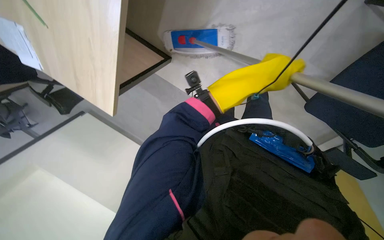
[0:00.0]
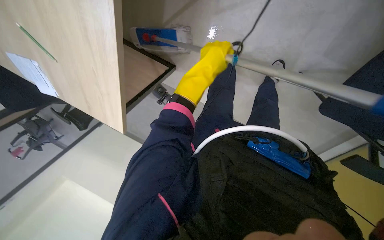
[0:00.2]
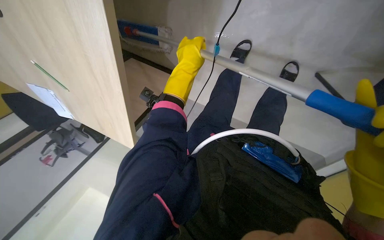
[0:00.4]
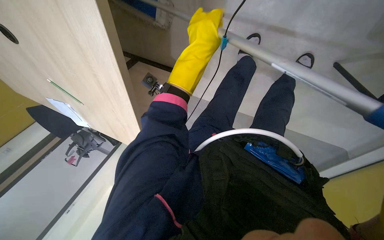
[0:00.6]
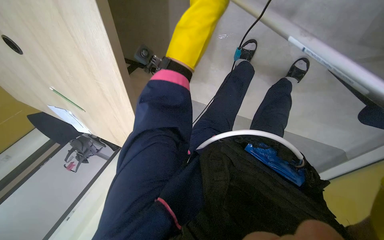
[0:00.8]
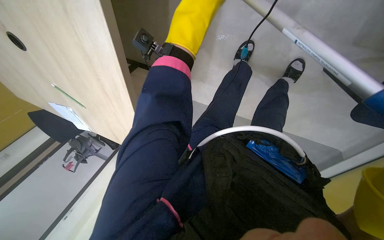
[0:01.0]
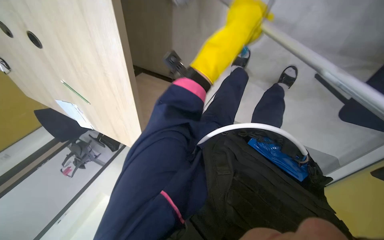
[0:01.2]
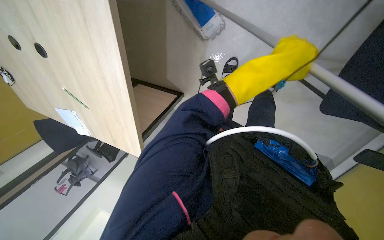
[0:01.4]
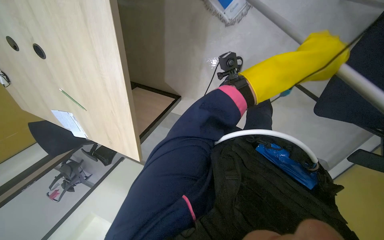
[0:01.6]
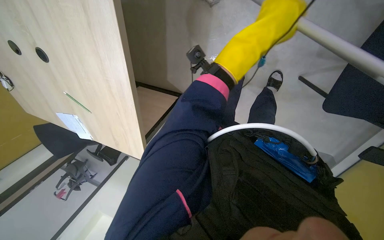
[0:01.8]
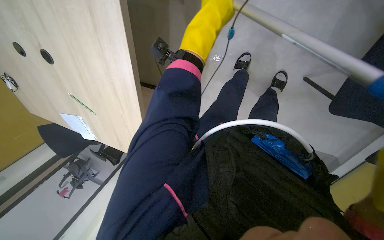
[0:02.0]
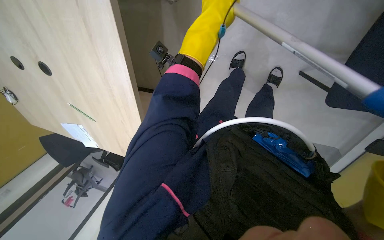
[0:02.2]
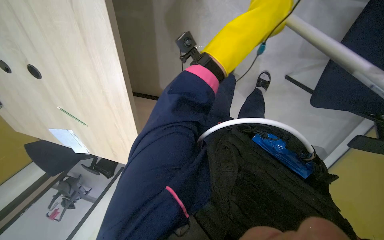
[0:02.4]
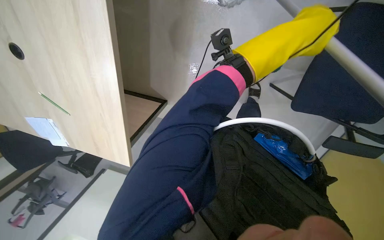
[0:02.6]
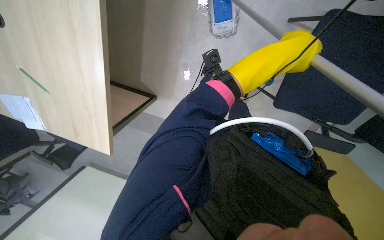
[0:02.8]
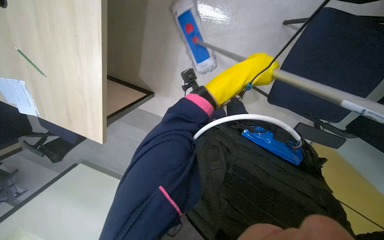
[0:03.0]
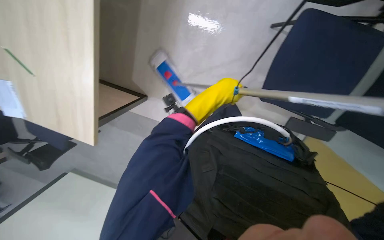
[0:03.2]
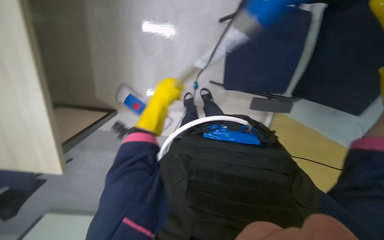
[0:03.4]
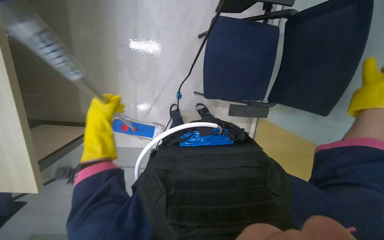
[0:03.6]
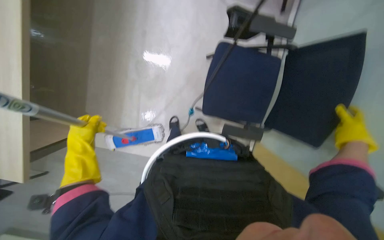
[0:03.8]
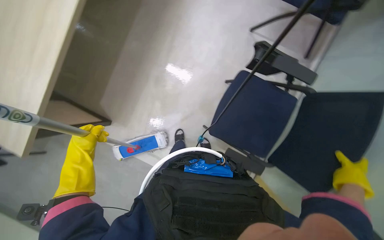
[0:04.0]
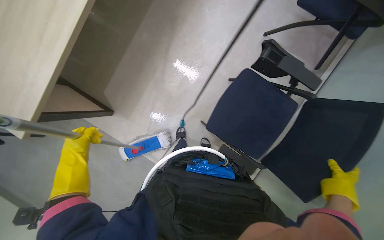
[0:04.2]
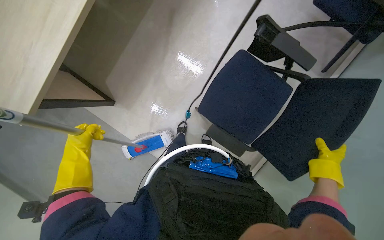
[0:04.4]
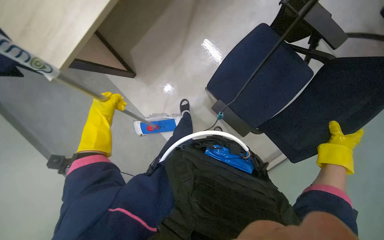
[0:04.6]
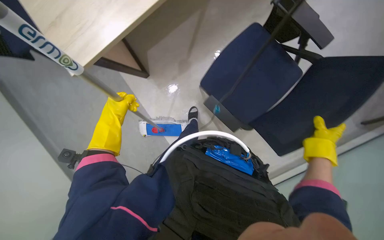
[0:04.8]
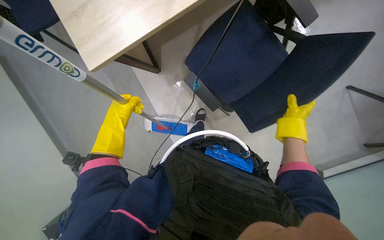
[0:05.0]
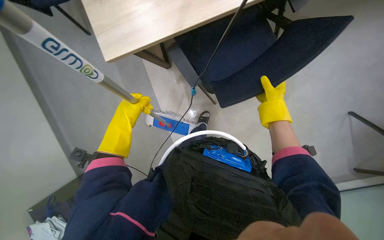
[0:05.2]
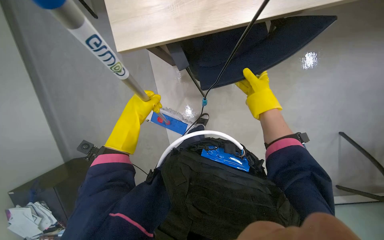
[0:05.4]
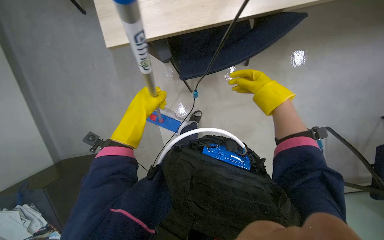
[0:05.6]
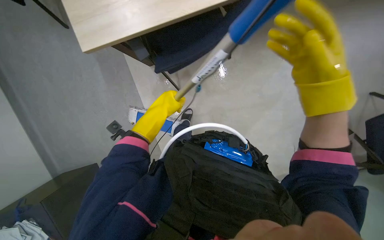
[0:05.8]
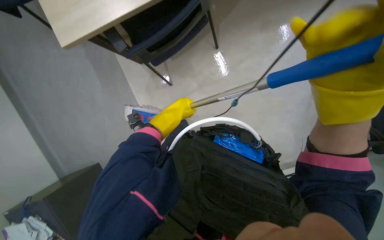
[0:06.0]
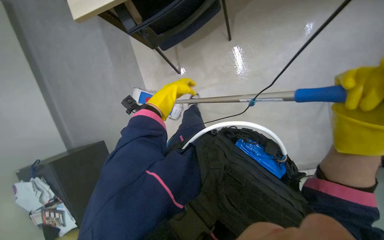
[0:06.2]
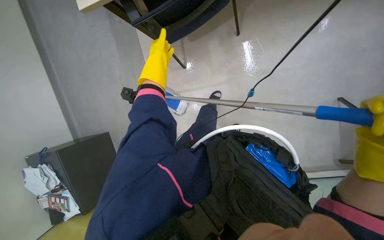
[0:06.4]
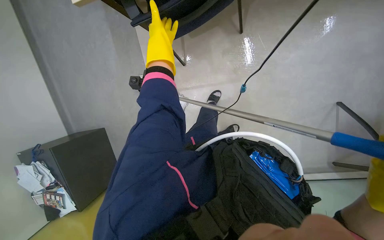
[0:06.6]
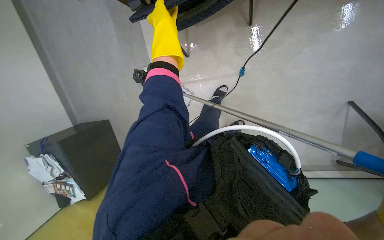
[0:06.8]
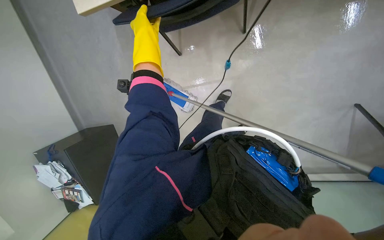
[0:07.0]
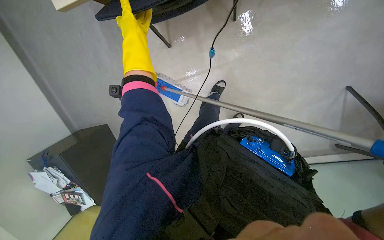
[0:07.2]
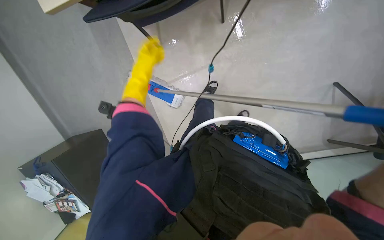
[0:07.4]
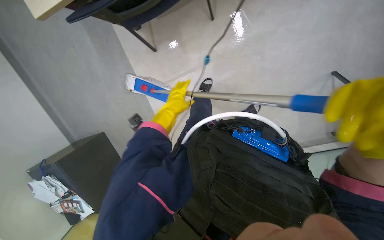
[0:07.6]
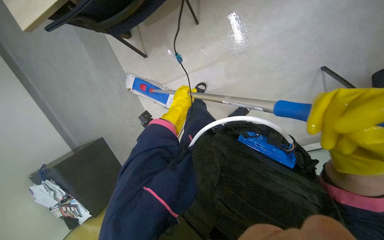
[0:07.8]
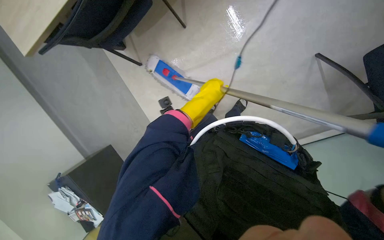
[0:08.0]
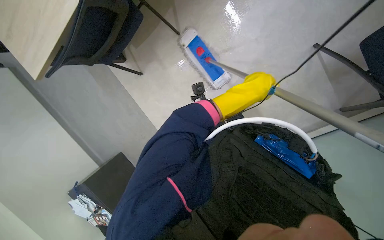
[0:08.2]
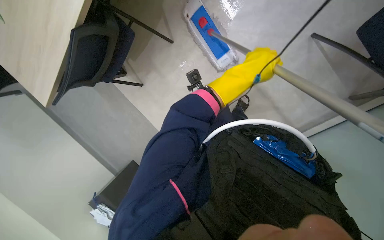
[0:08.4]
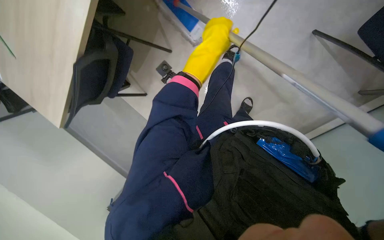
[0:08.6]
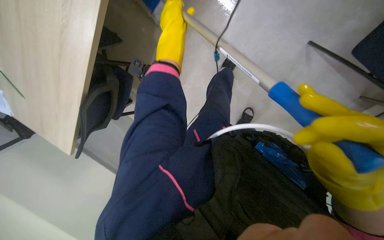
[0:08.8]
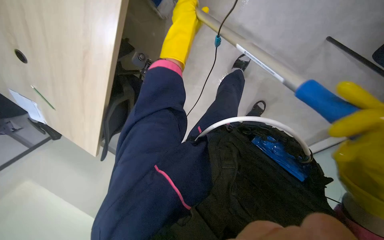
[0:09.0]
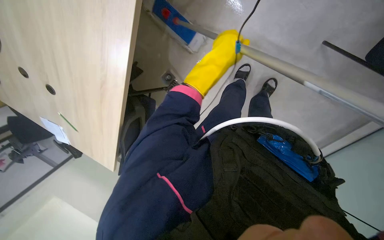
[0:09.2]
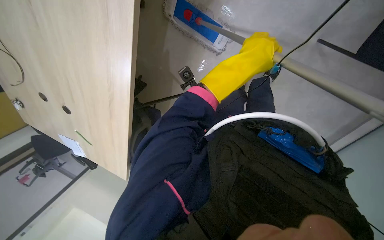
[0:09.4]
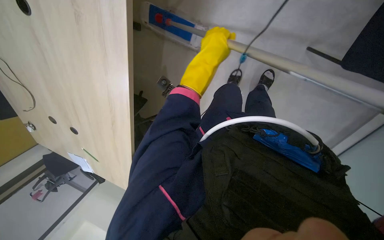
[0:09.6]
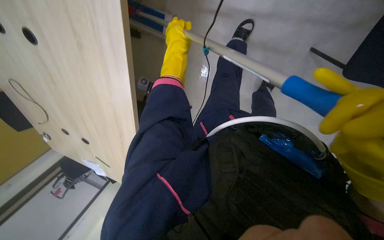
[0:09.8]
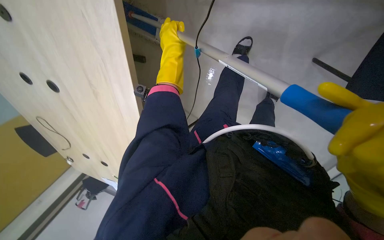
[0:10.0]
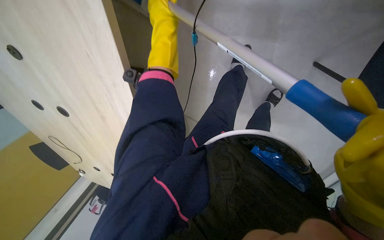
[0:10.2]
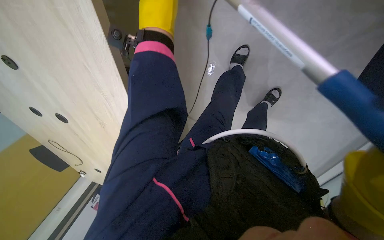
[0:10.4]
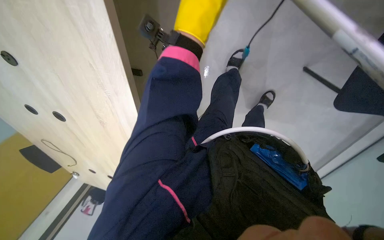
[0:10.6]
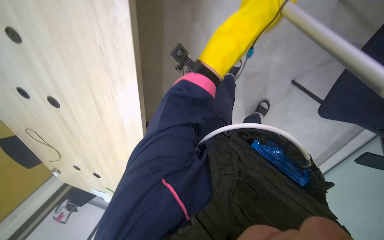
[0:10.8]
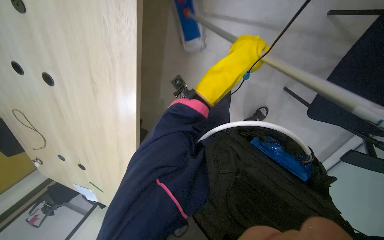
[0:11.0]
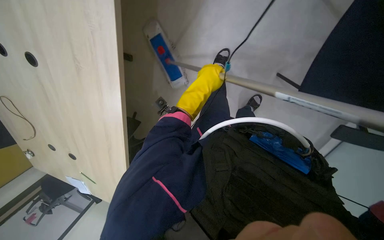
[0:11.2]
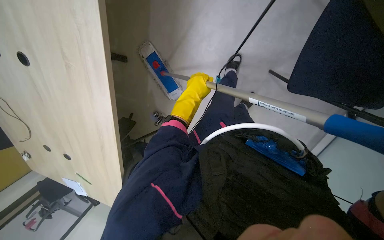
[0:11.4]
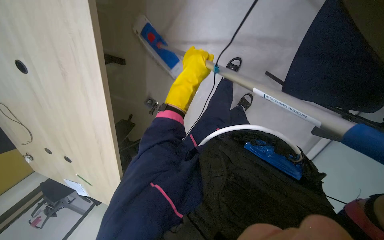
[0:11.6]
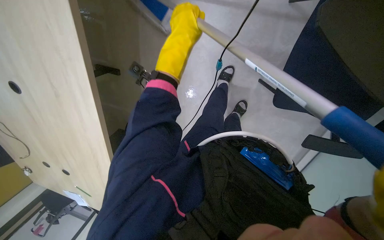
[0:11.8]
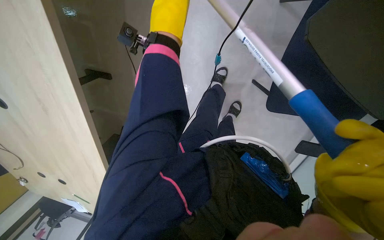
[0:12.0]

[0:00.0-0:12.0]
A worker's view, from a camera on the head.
Job: mopping floor.
The whole recording: Mopping office floor. The worker mops the office floor, moving chairs to clean under desks.
0:00.0 to 0:01.6: The left hand travels nearer to the camera by roughly 10 cm, and reaches about 15 cm to the left, then returns.
0:01.6 to 0:03.0: The left hand is displaced farther from the camera and to the left by some 15 cm.
0:03.0 to 0:04.4: The view tilts about 15 degrees upward.
0:04.4 to 0:06.0: The camera pitches downward, by about 15 degrees. The right hand heads to the left, covering about 20 cm. Meanwhile the left hand travels farther from the camera and to the right by roughly 30 cm.
0:06.0 to 0:07.6: The view tilts about 15 degrees downward. The left hand moves approximately 25 cm up the picture and comes back.
0:07.6 to 0:09.0: The left hand travels up the picture and nearer to the camera by approximately 30 cm, and reaches about 20 cm to the right, then returns.

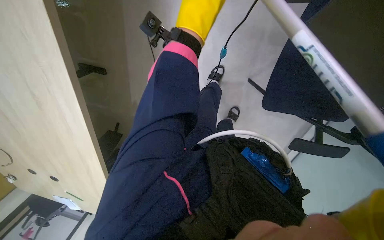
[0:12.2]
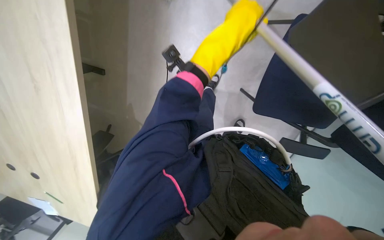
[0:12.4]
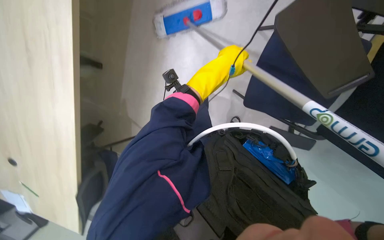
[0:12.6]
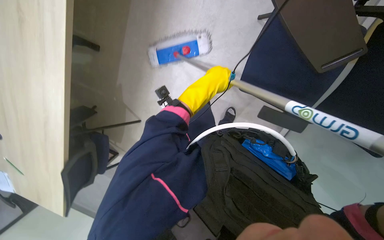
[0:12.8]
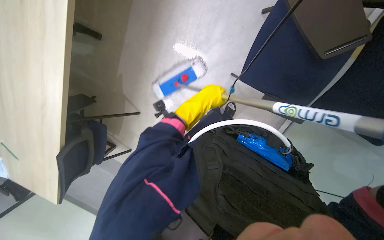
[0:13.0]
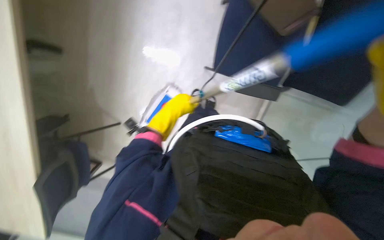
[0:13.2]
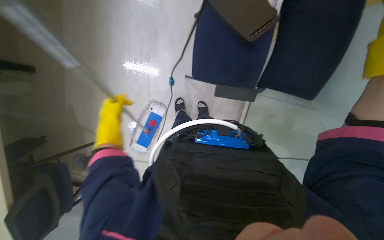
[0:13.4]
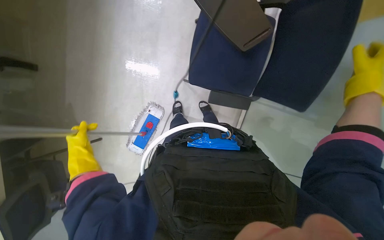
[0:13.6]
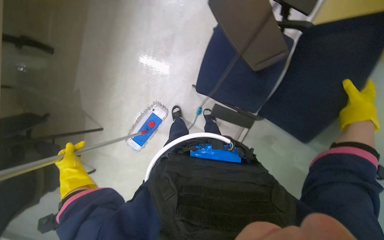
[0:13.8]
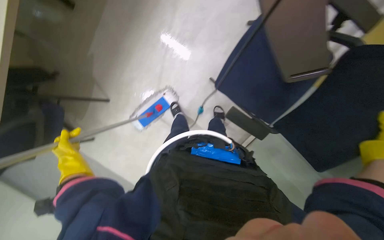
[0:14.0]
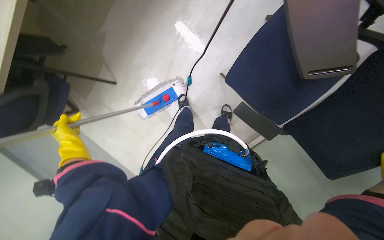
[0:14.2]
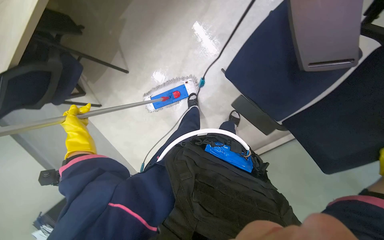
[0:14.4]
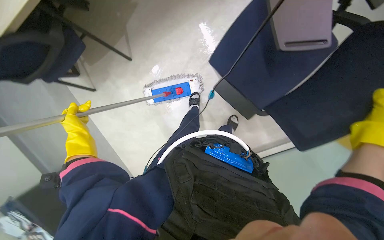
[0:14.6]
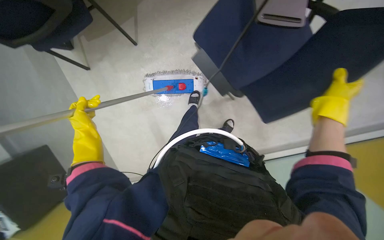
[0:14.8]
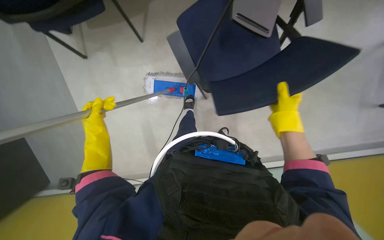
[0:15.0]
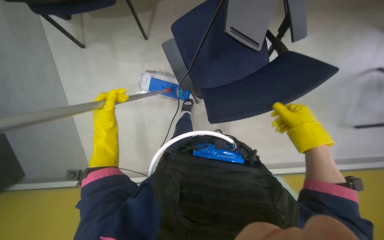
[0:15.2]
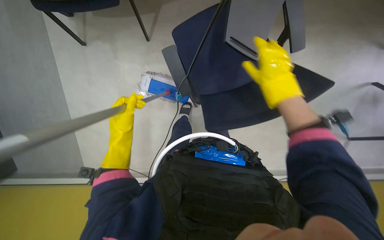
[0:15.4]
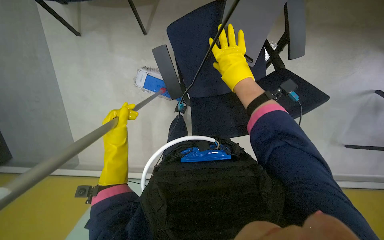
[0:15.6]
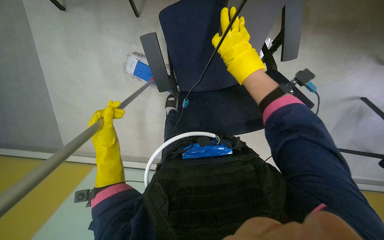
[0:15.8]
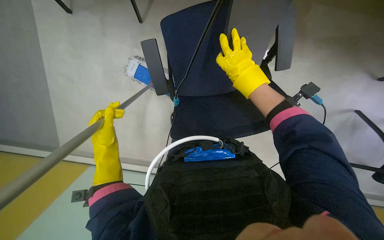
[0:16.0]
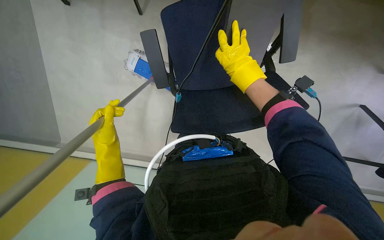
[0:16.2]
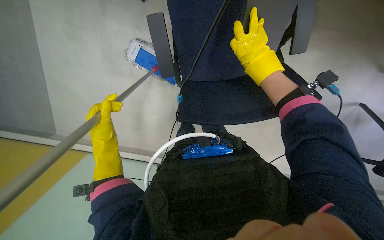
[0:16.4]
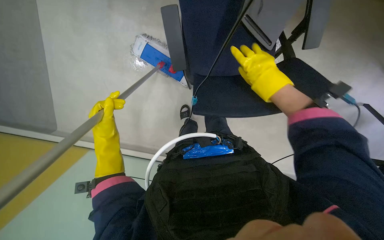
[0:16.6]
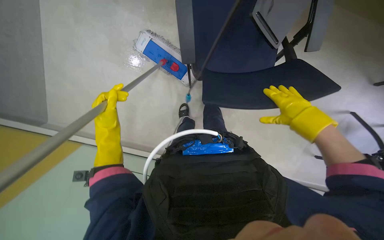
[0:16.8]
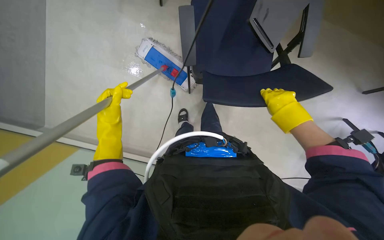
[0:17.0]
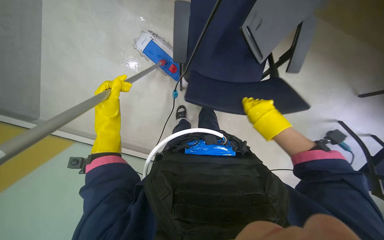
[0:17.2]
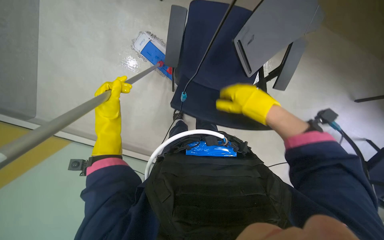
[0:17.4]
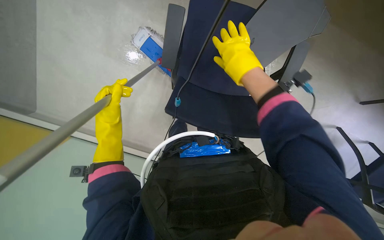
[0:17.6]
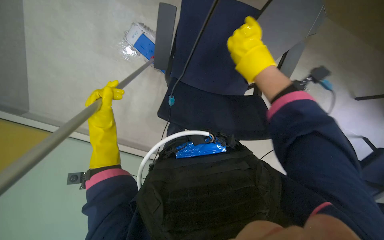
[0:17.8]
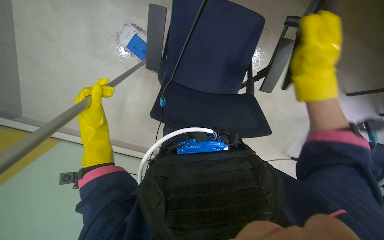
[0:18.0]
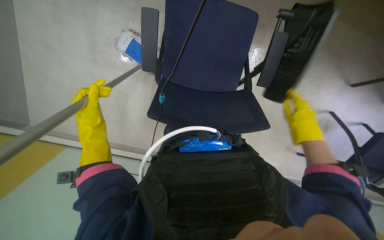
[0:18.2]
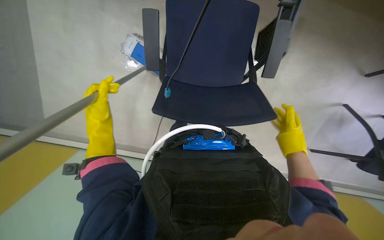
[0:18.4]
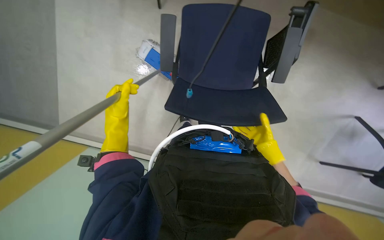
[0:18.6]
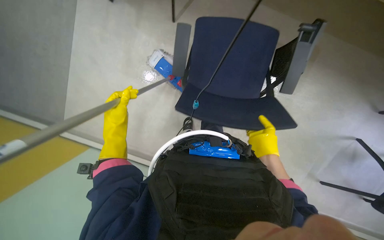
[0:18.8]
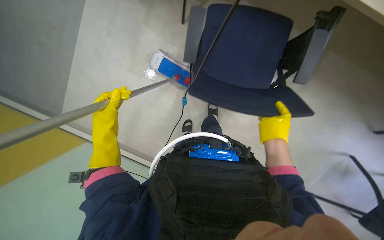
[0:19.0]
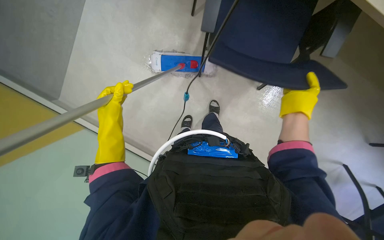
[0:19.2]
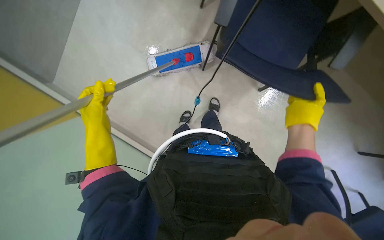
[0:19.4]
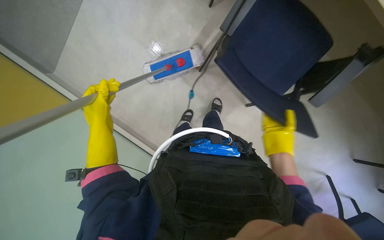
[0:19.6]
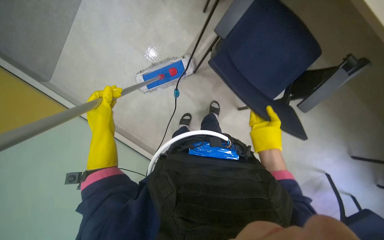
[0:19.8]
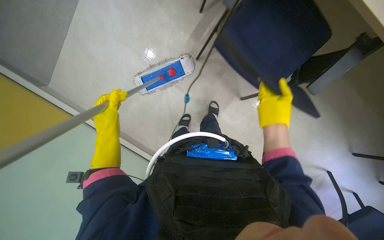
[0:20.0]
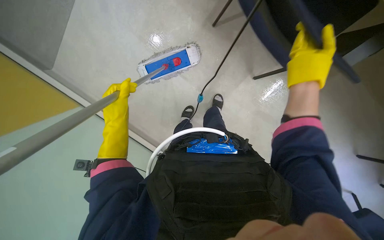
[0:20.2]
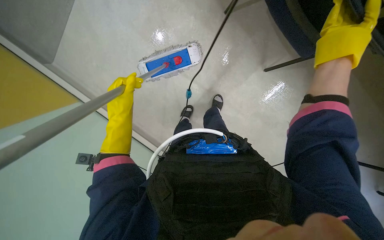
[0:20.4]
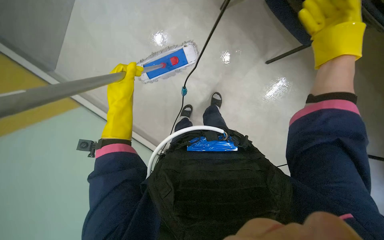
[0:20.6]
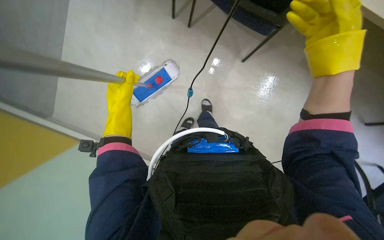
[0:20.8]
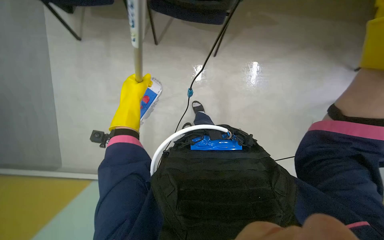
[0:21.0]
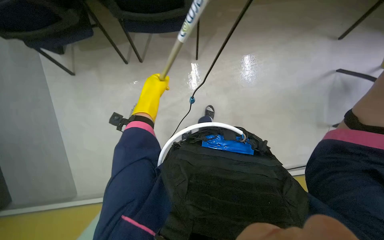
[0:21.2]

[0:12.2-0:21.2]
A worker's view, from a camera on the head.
Job: mopping floor.
The whole recording: Mopping office floor. The worker mops the office floor, moving chairs to clean under desks.
0:13.8 to 0:15.2: The wearer looks some 15 degrees further downward. The left hand heads to the right, covering some 10 cm.
0:15.2 to 0:16.6: The right hand shifts approximately 20 cm up the picture and to the left.
0:16.6 to 0:18.2: The right hand swings left and right, approximately 20 cm each way, with 2 reversals.
0:18.2 to 0:19.8: The left hand shifts about 20 cm nearer to the camera.
